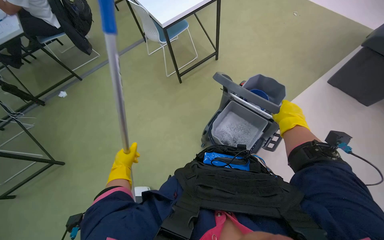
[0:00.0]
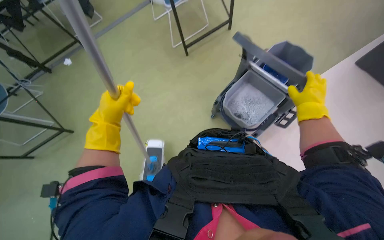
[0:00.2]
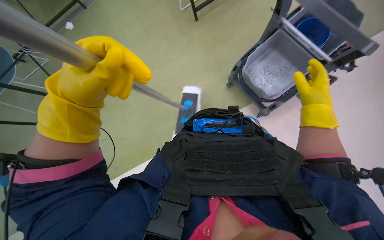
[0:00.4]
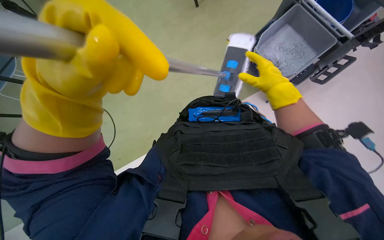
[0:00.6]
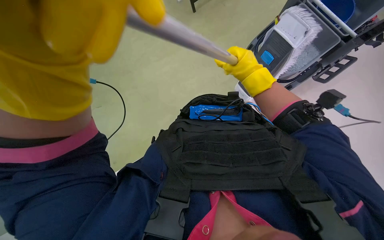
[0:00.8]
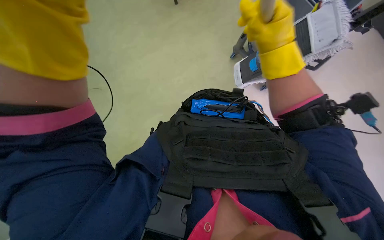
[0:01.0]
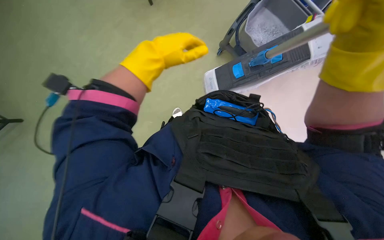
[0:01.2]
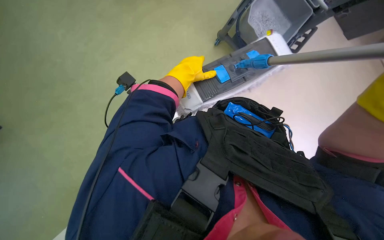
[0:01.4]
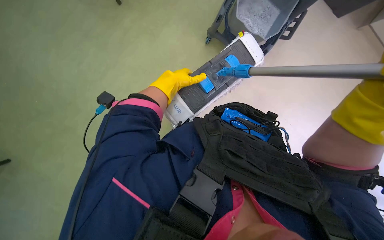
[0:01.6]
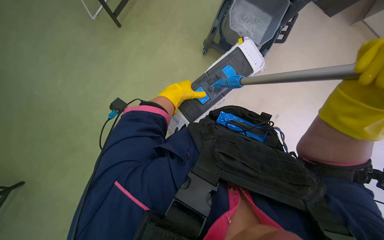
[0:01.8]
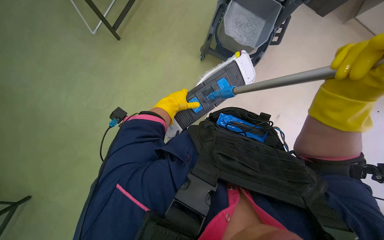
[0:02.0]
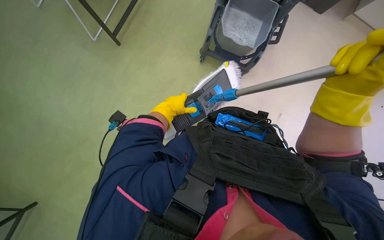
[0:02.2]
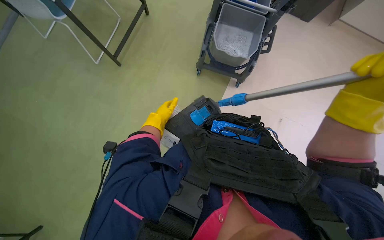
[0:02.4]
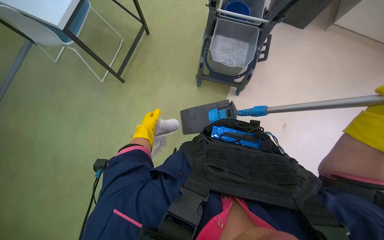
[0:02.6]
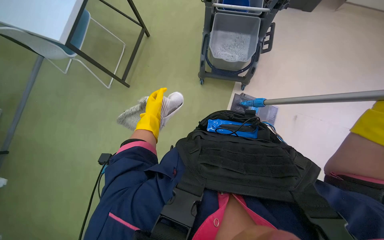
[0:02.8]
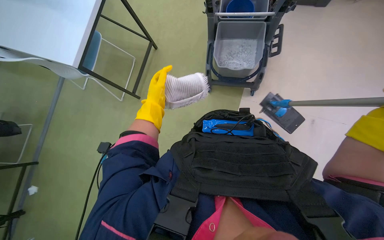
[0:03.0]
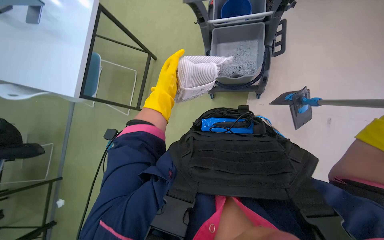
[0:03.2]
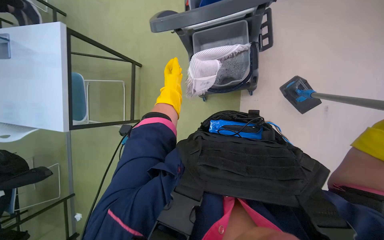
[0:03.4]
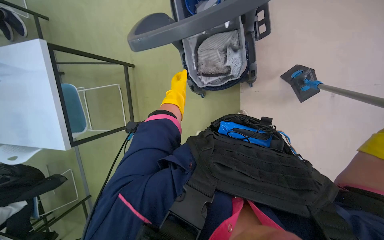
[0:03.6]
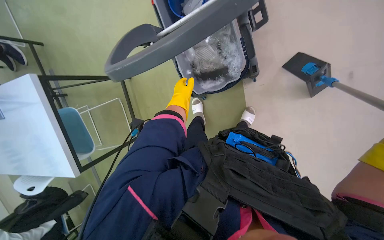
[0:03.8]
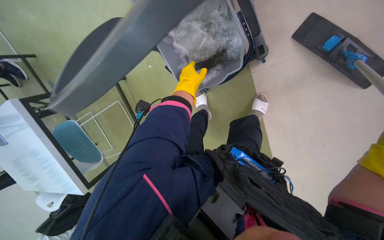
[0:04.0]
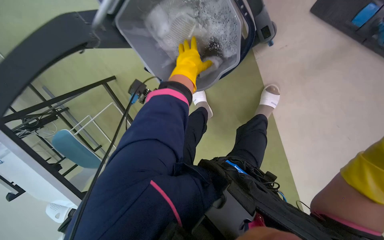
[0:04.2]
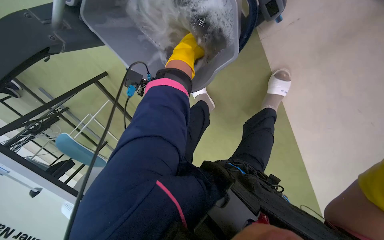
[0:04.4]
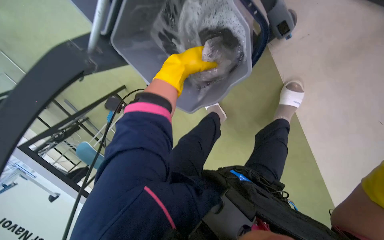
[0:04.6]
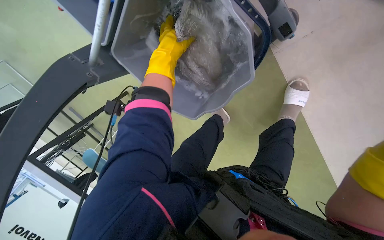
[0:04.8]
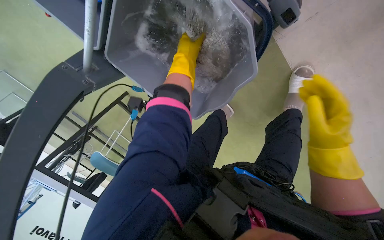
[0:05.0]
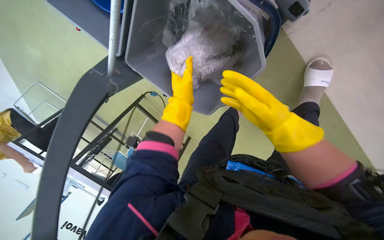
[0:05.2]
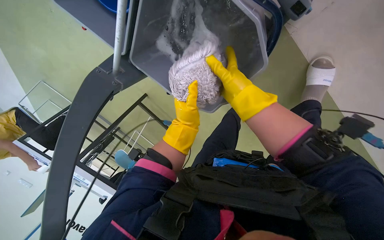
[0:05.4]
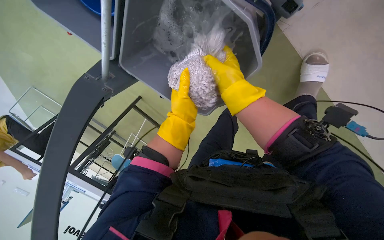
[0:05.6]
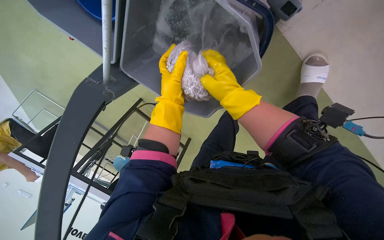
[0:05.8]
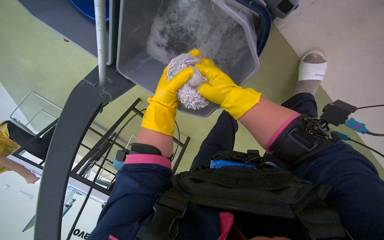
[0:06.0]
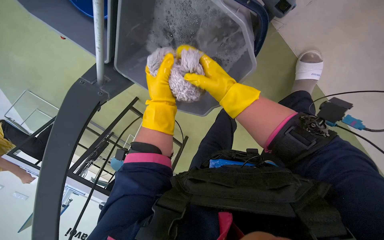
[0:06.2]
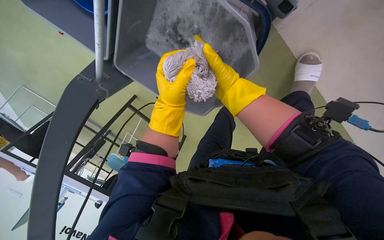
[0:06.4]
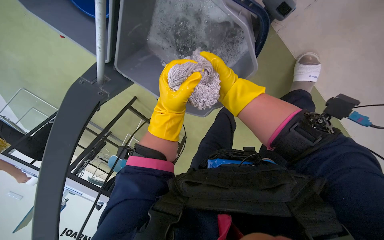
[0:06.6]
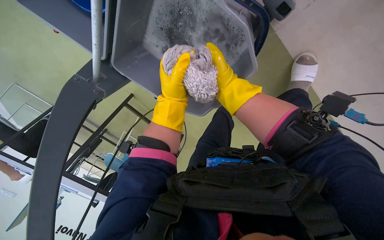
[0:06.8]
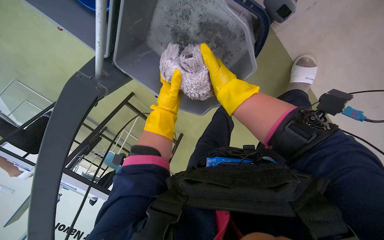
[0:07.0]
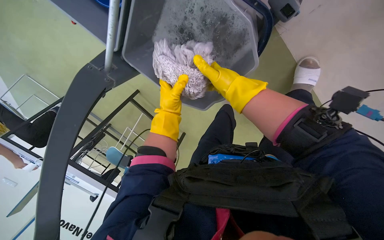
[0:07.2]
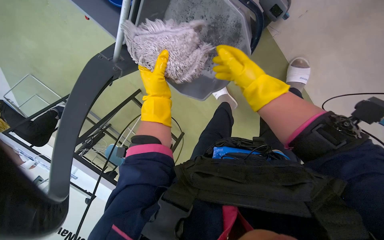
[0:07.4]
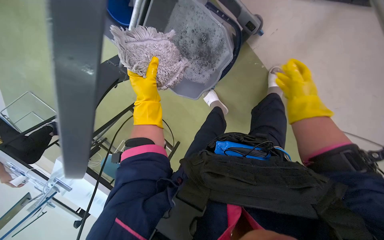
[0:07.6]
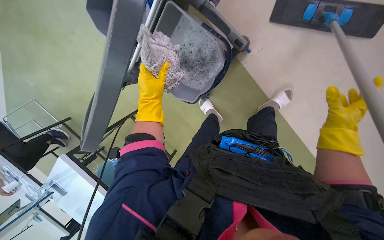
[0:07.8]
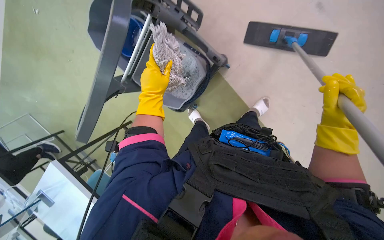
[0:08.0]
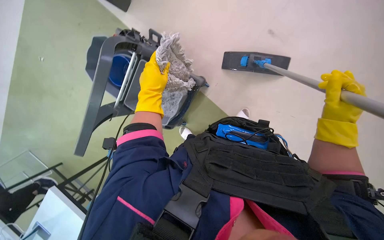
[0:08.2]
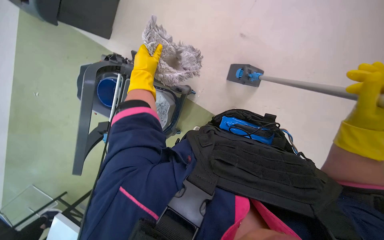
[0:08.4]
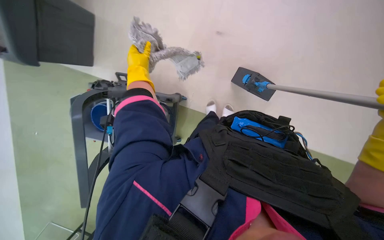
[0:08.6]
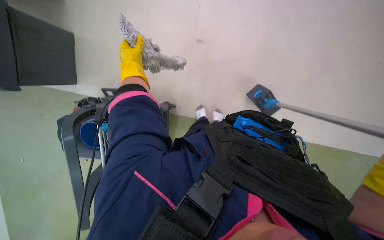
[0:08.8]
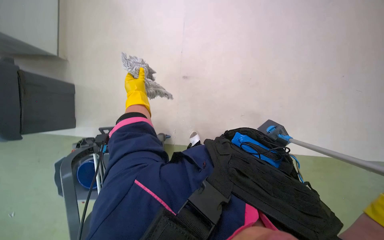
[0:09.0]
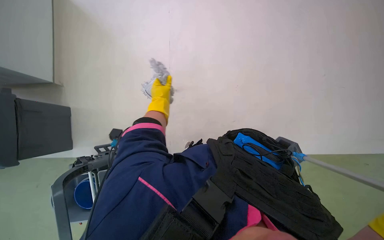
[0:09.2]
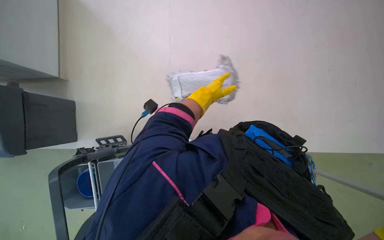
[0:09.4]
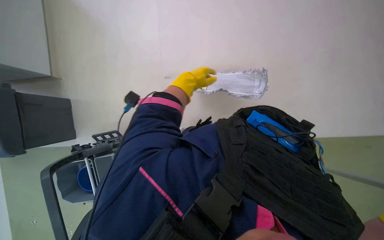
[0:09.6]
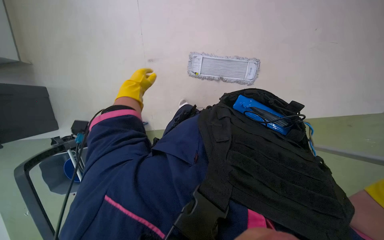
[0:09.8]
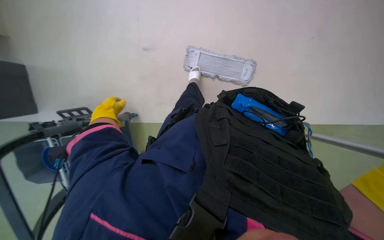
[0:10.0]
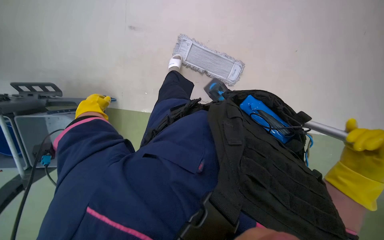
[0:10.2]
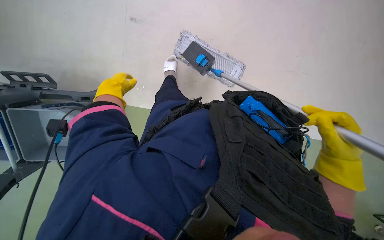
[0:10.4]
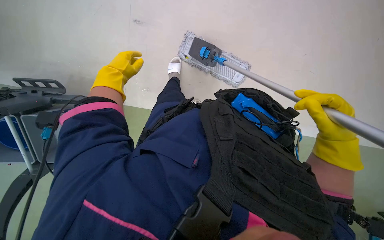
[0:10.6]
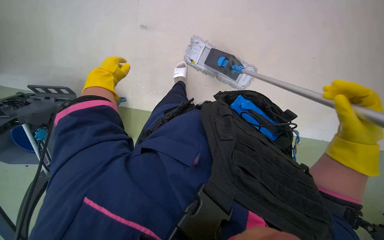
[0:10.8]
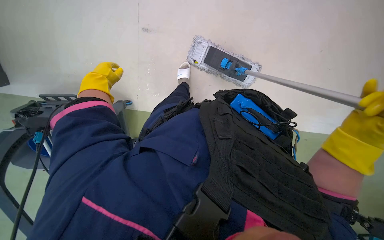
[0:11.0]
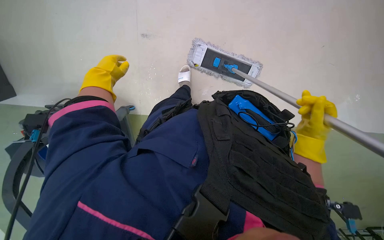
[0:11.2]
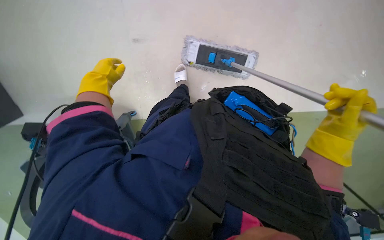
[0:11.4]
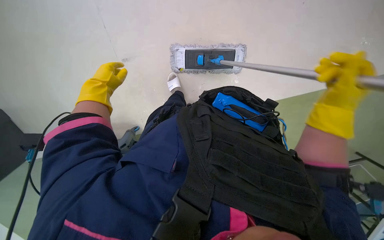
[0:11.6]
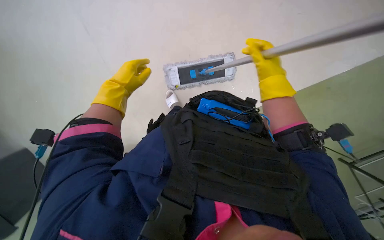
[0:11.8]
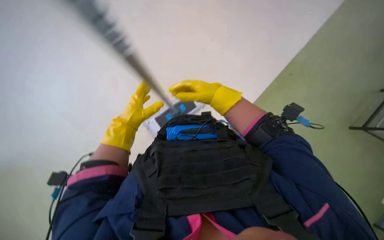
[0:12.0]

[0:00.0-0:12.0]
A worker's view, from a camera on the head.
Job: mopping floor.
The whole recording: Mopping office floor. The worker mops the office floor with a flat mop, periodically wringing it in a bucket.
0:00.0 to 0:01.6: The wearer looks about 25 degrees further downward. Everything in view rotates approximately 25 degrees clockwise.
0:01.6 to 0:03.0: The view tips upward by some 15 degrees.
0:03.0 to 0:04.4: The left hand goes approximately 30 cm up the picture and to the right.
0:04.4 to 0:06.0: The left hand heads to the left and down the picture, covering some 15 cm.
0:06.0 to 0:07.6: The right hand moves to the right, about 25 cm.
0:07.6 to 0:09.0: The head turns to the right by about 20 degrees. The camera pitches upward, by approximately 35 degrees.
0:09.0 to 0:10.4: The camera pitches downward, by roughly 25 degrees. The left hand travels to the right and back again, about 20 cm each way.
0:10.4 to 0:12.0: The left hand moves to the right, roughly 20 cm. Meanwhile the right hand is displaced to the left and up the picture by about 20 cm.

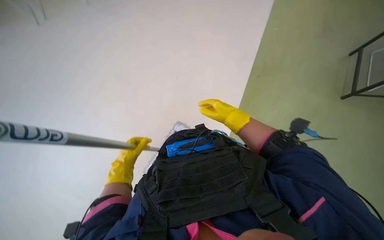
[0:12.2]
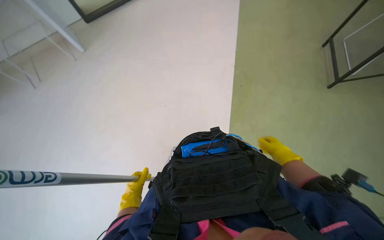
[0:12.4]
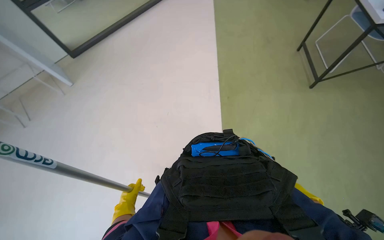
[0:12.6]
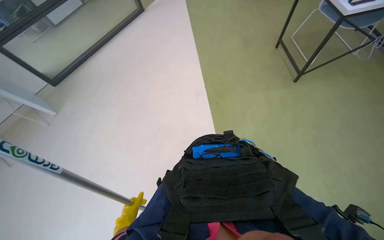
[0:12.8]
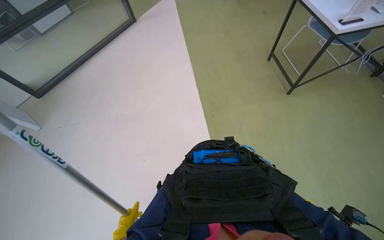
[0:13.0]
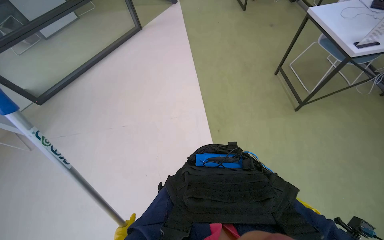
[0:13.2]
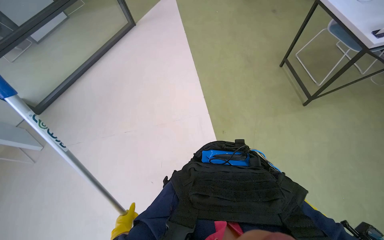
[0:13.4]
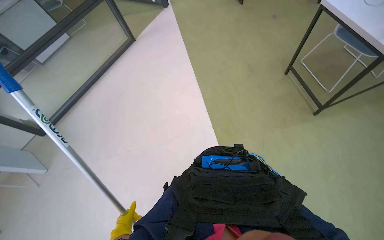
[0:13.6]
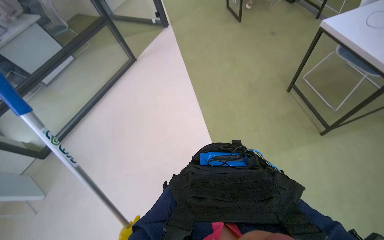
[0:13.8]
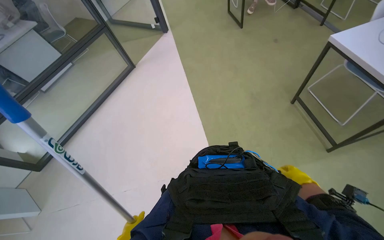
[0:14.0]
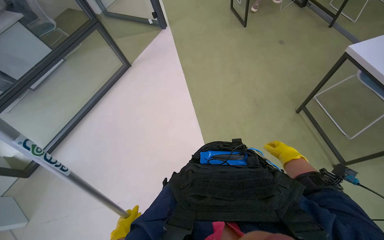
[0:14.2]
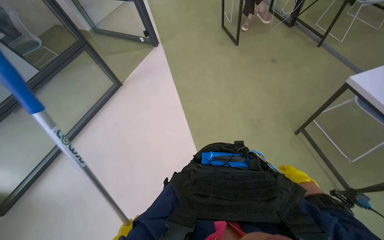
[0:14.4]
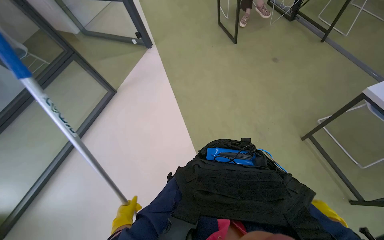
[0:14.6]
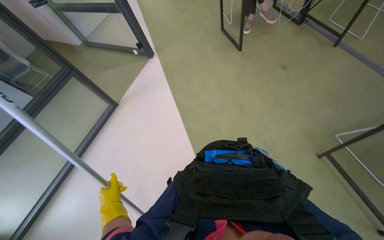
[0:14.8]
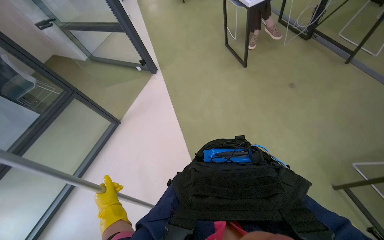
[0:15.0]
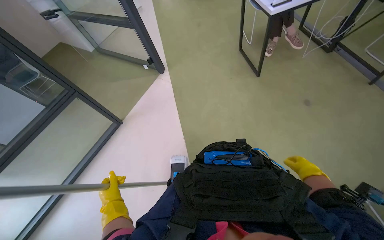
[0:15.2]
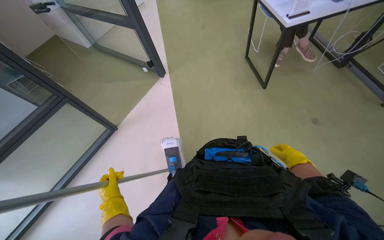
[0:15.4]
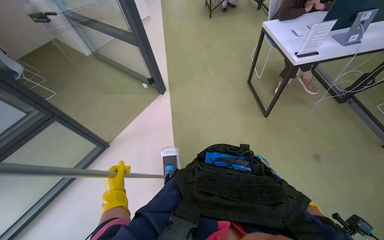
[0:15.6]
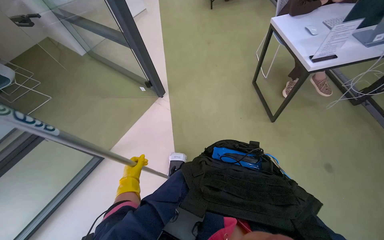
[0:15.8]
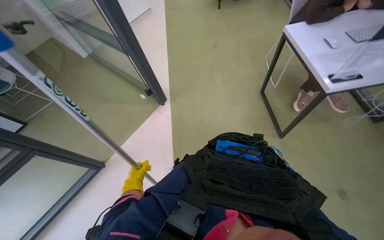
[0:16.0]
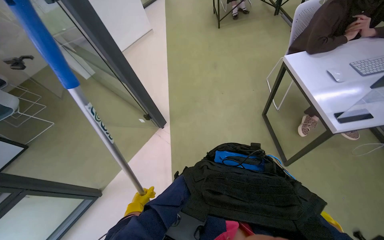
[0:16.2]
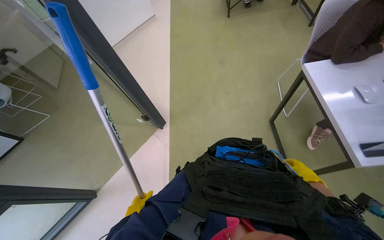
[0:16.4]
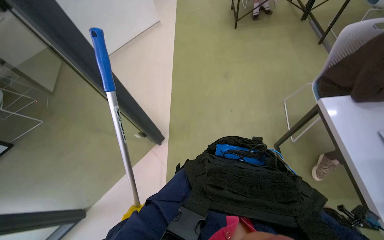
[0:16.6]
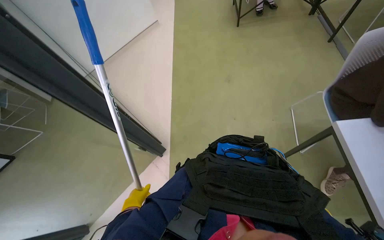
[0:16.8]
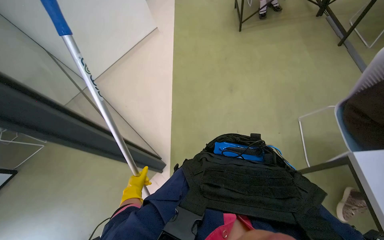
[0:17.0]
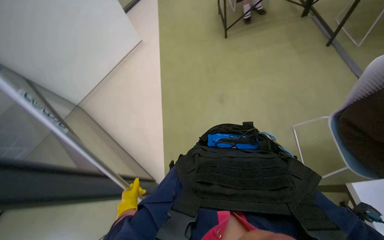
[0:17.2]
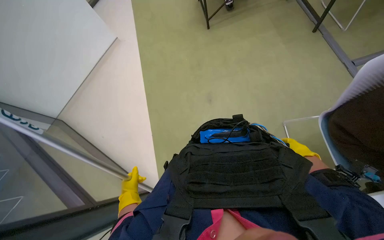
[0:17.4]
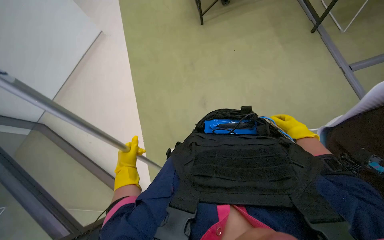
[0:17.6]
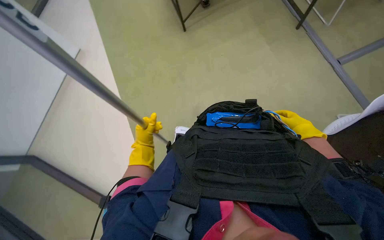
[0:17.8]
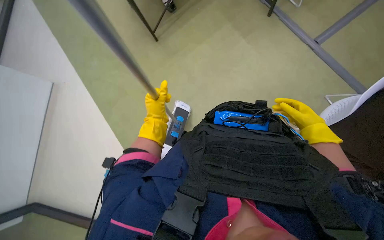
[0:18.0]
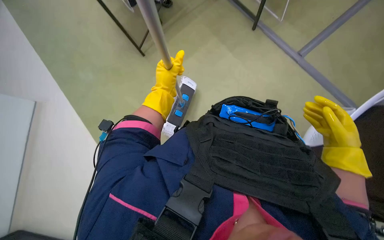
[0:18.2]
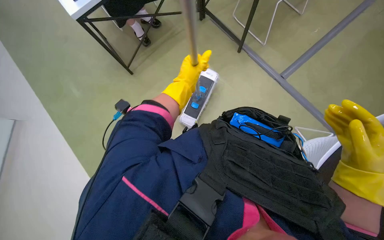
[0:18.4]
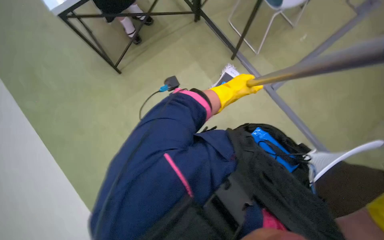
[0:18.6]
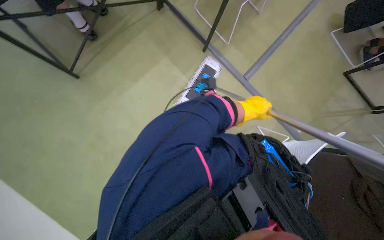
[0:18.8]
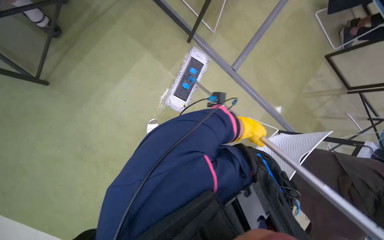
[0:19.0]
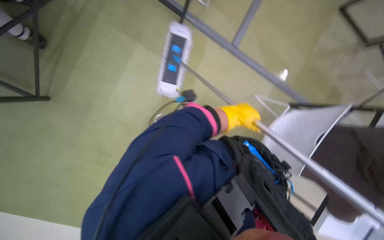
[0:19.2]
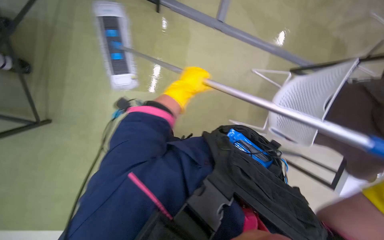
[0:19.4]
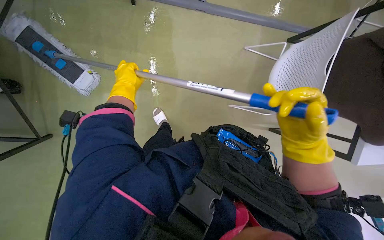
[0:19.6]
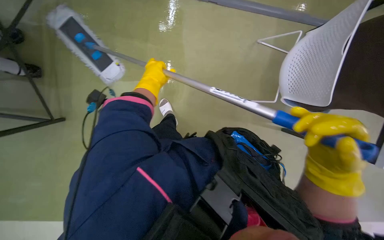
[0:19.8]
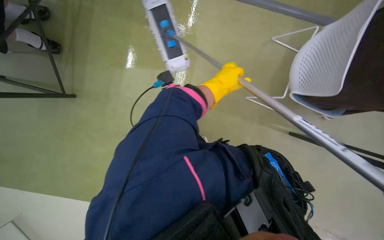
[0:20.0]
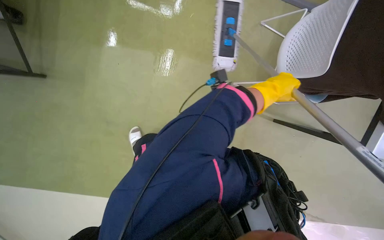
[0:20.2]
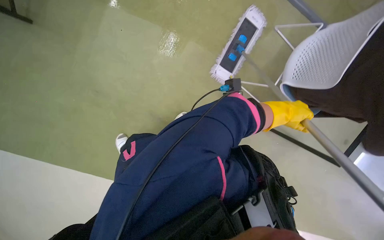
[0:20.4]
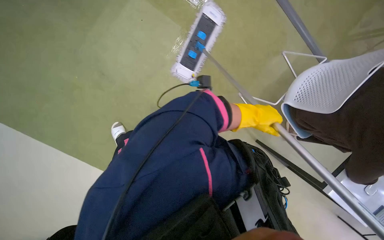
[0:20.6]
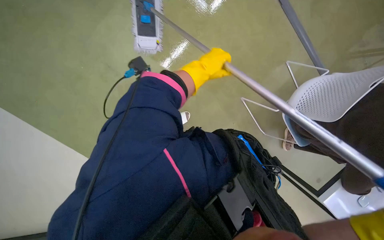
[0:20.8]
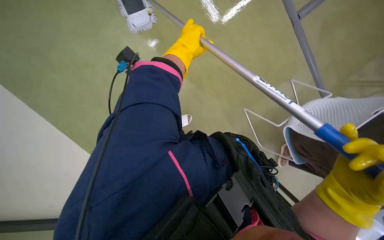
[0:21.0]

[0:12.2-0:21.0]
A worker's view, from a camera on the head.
Job: mopping floor.
The whole recording: Mopping office floor. The worker mops the office floor with a flat mop, periodically wringing it in a bucket.
0:12.2 to 0:13.6: The head turns to the left by about 20 degrees.
0:13.6 to 0:15.2: The head travels about 50 cm.
0:15.2 to 0:16.6: The camera travels about 1.5 m.
0:16.6 to 0:18.0: The camera travels roughly 70 cm.
0:18.0 to 0:19.6: The camera sweeps to the right, by some 25 degrees. The wearer looks about 20 degrees further downward.
0:19.6 to 0:21.0: The scene turns about 50 degrees clockwise in the picture.
